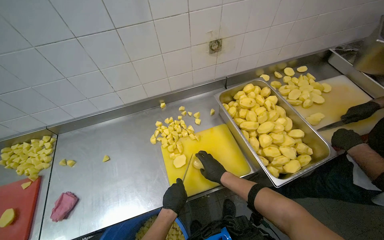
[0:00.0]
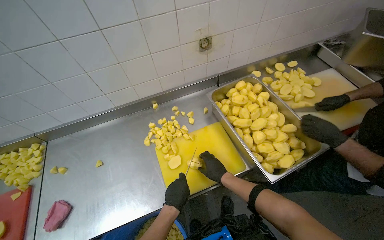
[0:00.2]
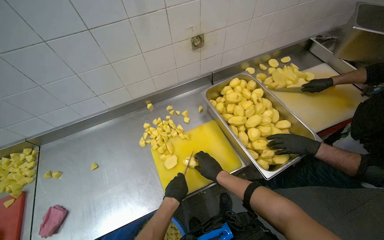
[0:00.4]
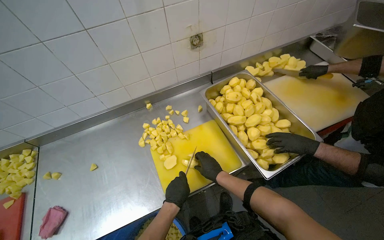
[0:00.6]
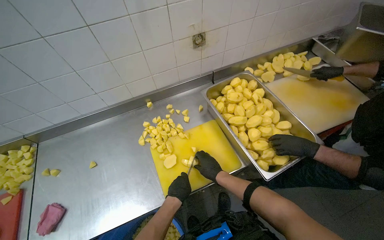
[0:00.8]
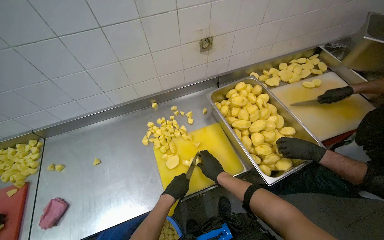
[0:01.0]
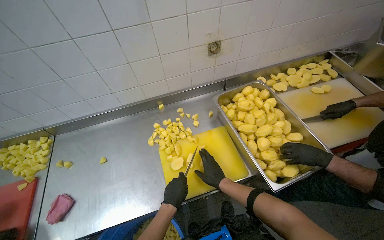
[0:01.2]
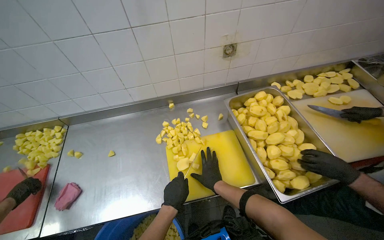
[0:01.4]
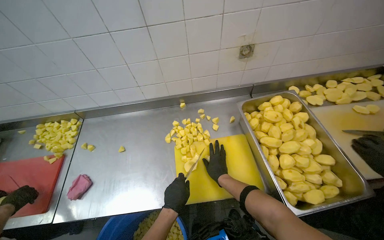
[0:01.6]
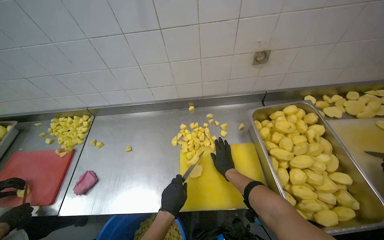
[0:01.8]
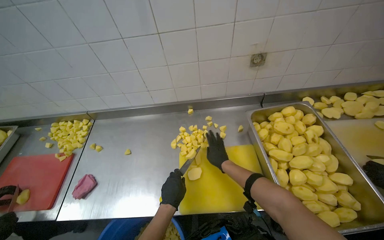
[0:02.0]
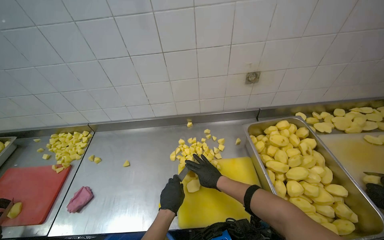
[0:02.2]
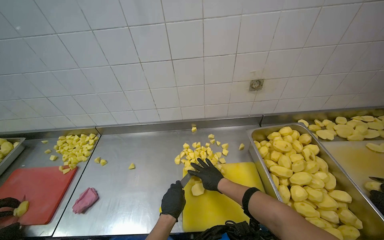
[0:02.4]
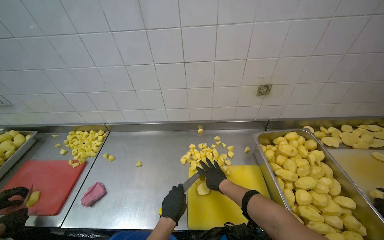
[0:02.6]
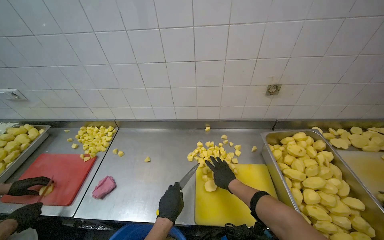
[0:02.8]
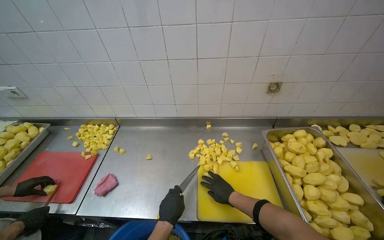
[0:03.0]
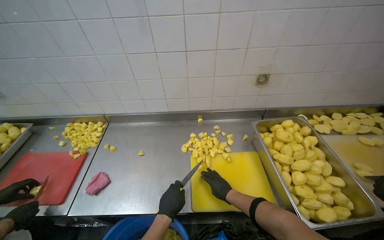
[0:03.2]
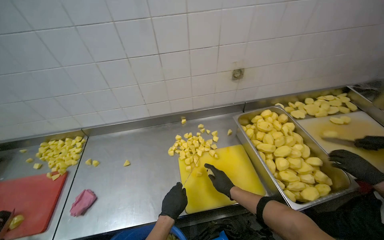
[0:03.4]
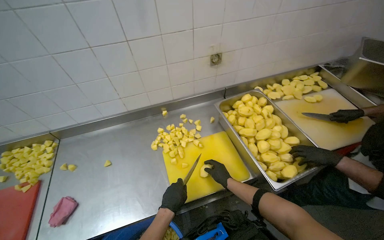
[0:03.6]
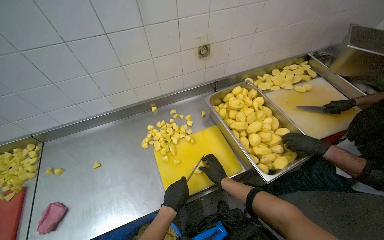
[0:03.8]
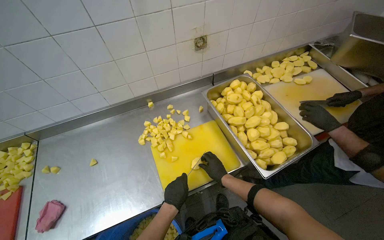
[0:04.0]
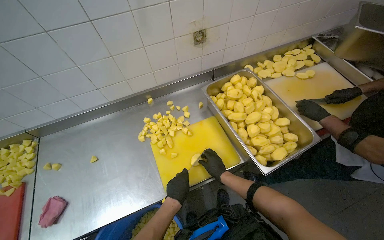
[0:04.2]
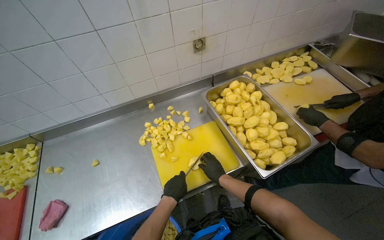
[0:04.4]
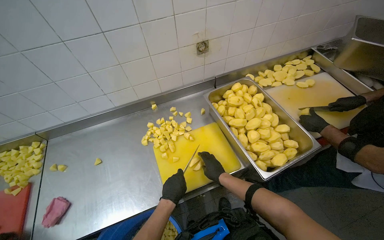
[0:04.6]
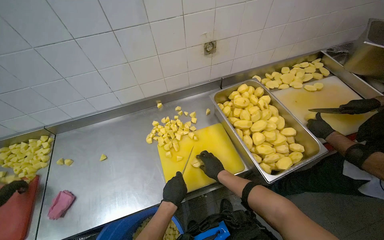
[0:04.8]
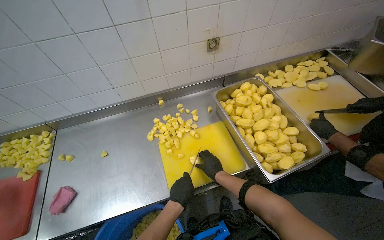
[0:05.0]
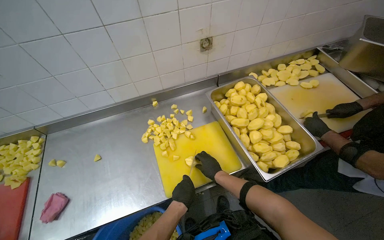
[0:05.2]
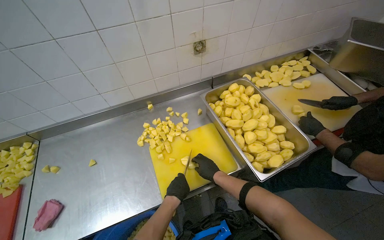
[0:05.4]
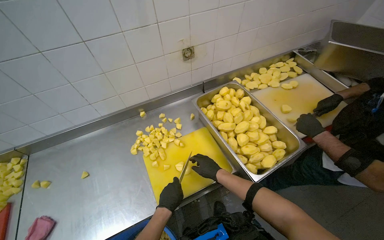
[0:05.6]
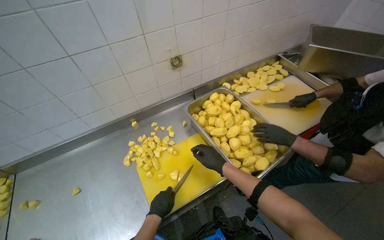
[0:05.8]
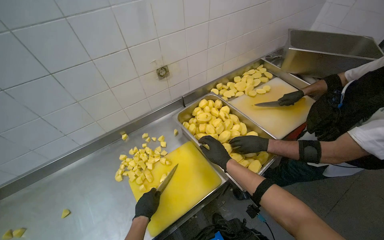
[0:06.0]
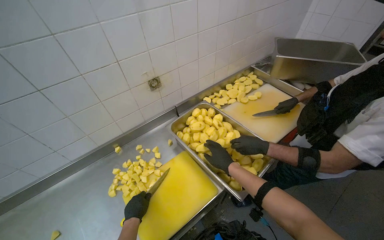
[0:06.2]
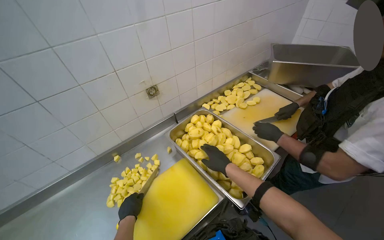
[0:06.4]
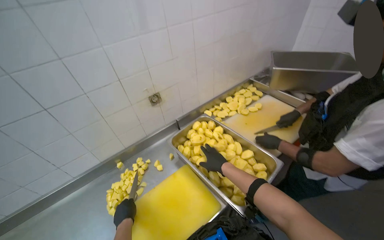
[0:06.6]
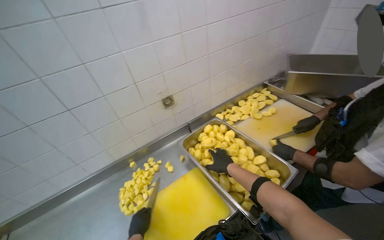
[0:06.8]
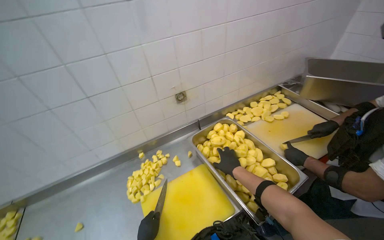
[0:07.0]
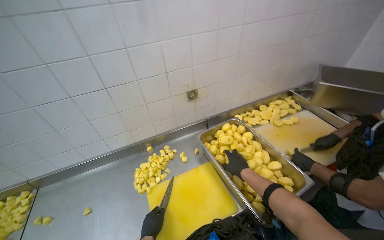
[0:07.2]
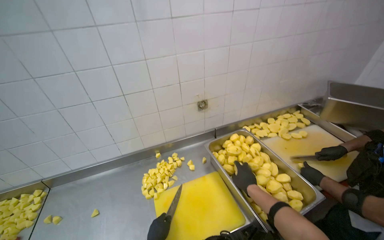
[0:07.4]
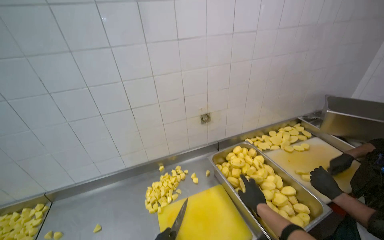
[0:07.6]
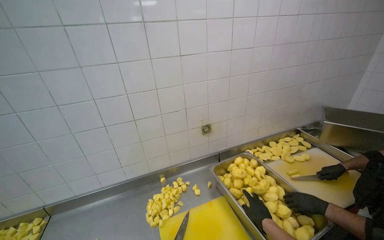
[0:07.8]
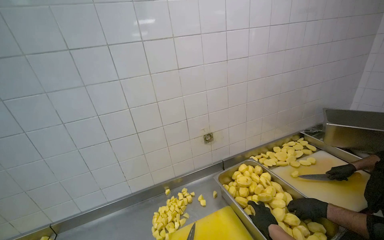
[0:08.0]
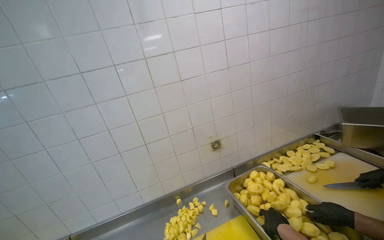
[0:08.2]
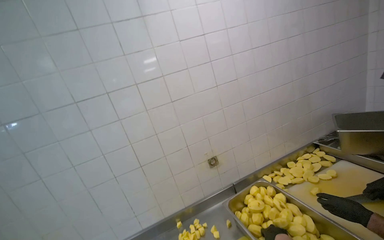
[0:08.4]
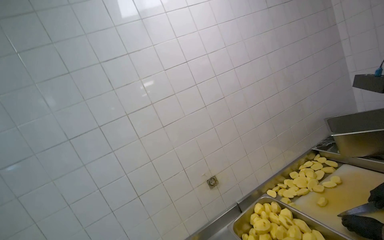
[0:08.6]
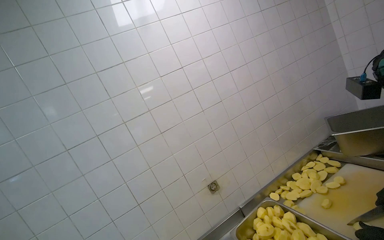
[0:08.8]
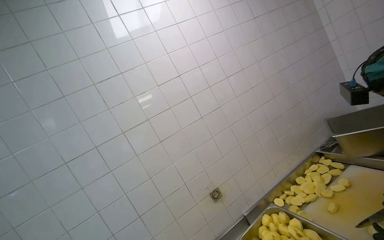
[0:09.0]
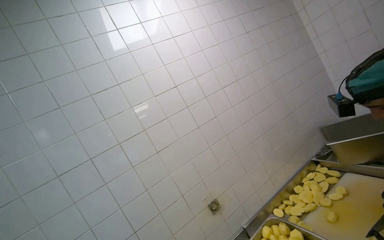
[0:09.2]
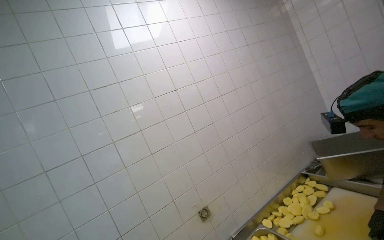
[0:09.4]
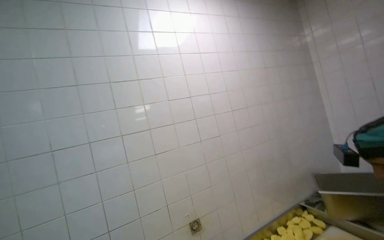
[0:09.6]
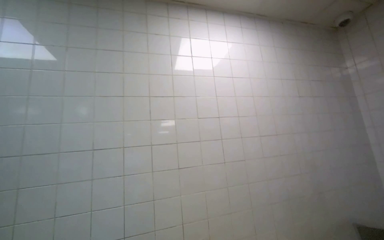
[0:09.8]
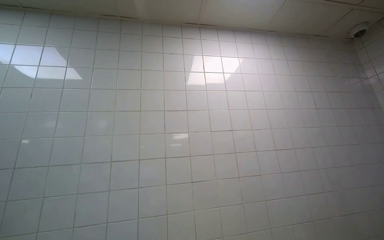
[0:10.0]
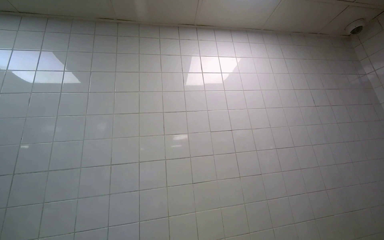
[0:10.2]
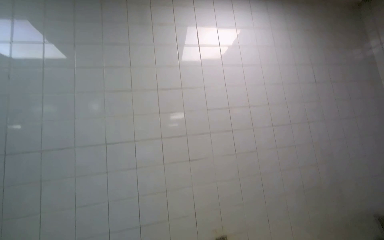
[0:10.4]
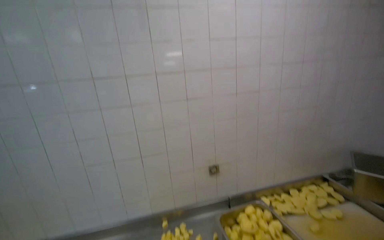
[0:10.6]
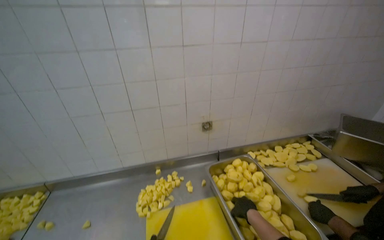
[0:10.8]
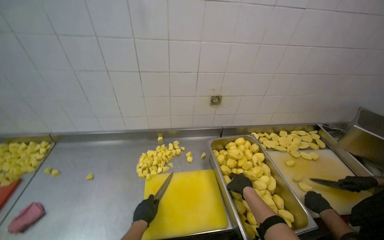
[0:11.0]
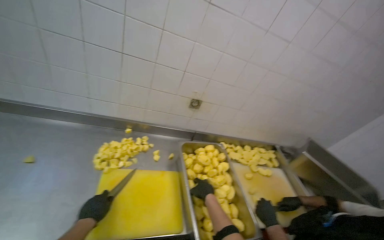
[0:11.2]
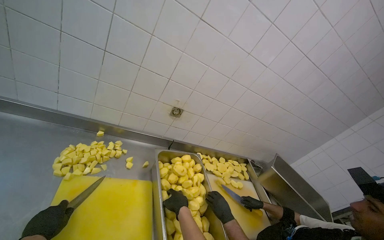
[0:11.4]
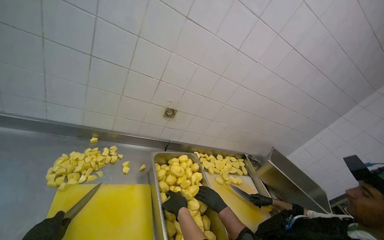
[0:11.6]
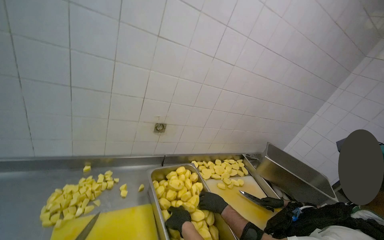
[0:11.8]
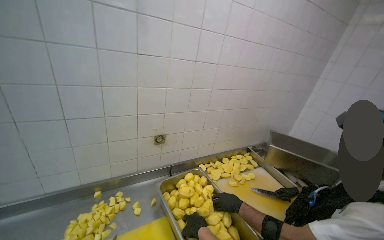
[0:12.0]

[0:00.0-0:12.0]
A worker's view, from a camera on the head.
Job: preparing food.
The whole recording: Cutting potatoes into cubes. The worker continues cutting peeled potatoes into cubes on a yellow cutting board.
0:00.0 to 0:01.6: The hands work in one place, with small movements.
0:03.0 to 0:04.4: The head rotates approximately 25 degrees to the right.
0:04.4 to 0:06.0: The right hand heads up the picture and nearer to the camera, covering roughly 15 cm.
0:06.0 to 0:07.6: The view tilts some 20 degrees upward.
0:07.6 to 0:09.0: The view tips upward by about 25 degrees.
0:09.0 to 0:10.4: The wearer looks approximately 15 degrees further upward.
0:10.4 to 0:12.0: The view pans to the right by about 25 degrees. The wearer looks roughly 45 degrees further downward.

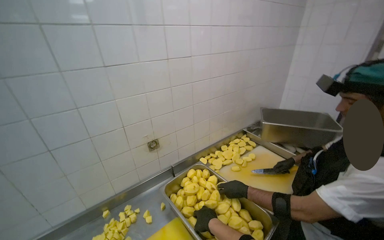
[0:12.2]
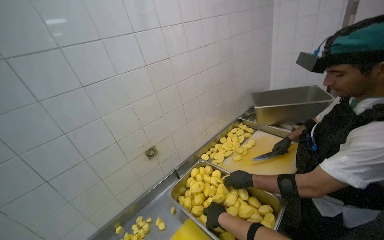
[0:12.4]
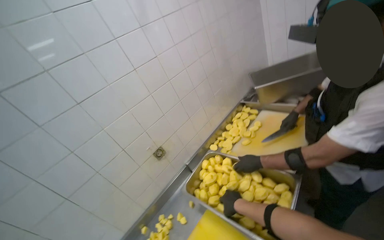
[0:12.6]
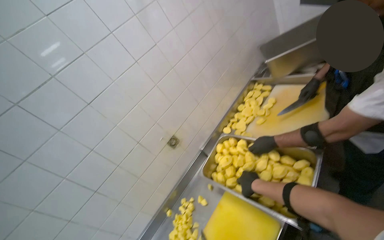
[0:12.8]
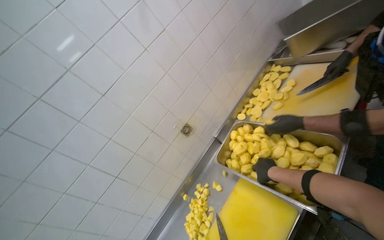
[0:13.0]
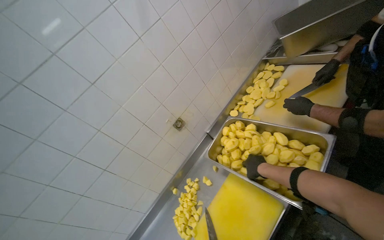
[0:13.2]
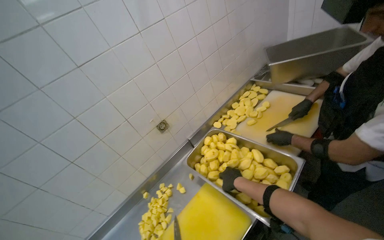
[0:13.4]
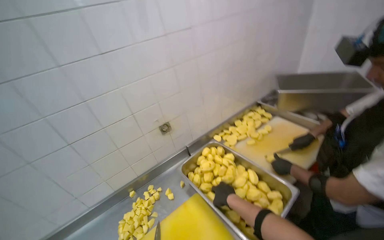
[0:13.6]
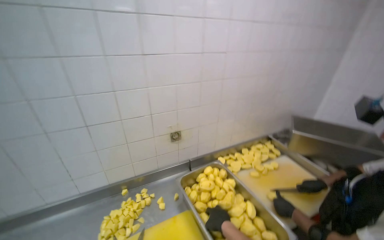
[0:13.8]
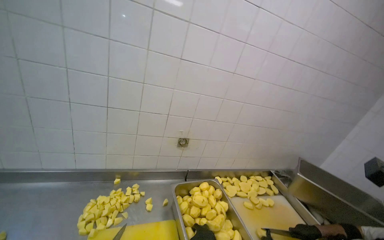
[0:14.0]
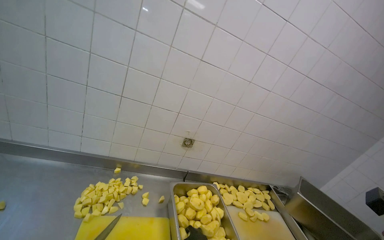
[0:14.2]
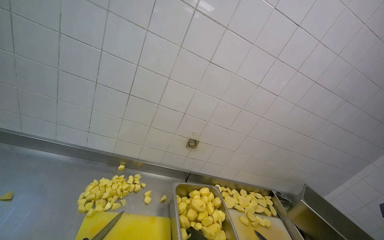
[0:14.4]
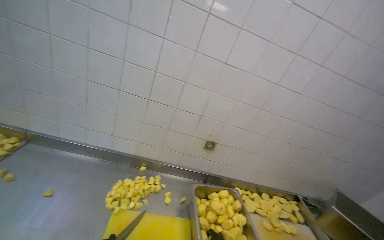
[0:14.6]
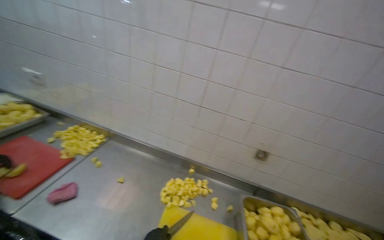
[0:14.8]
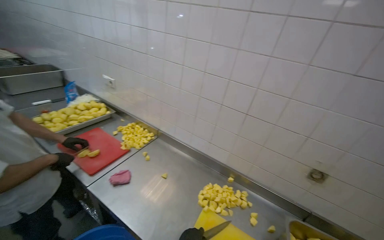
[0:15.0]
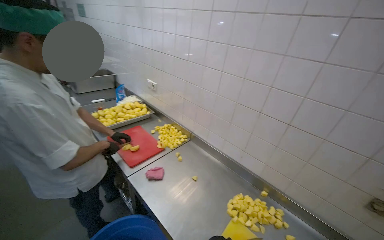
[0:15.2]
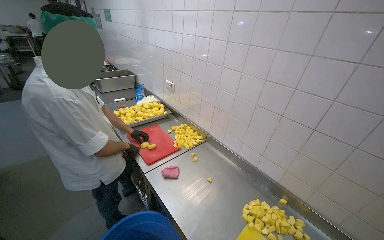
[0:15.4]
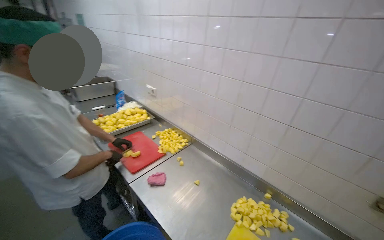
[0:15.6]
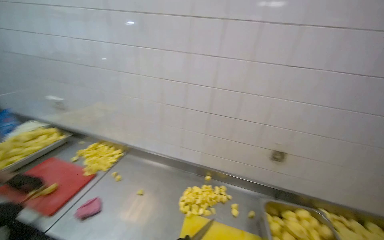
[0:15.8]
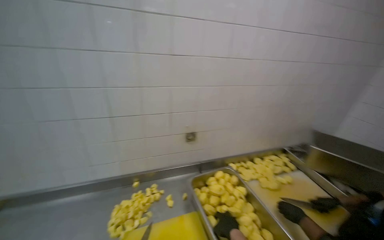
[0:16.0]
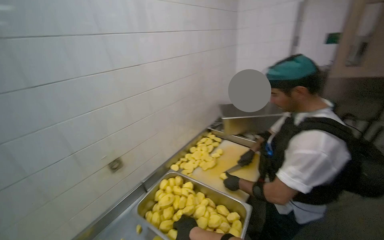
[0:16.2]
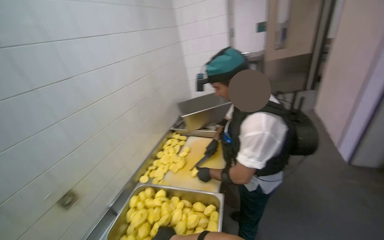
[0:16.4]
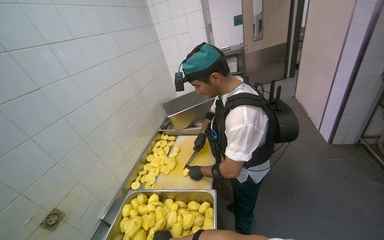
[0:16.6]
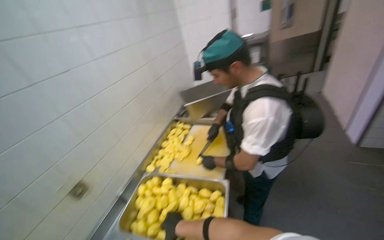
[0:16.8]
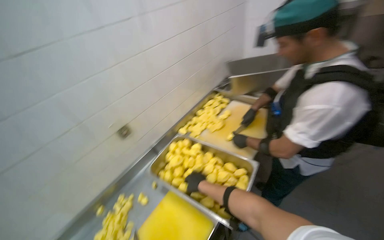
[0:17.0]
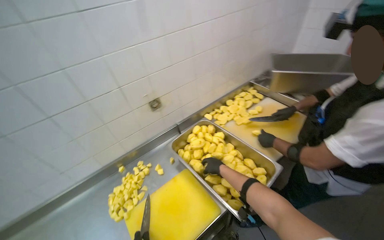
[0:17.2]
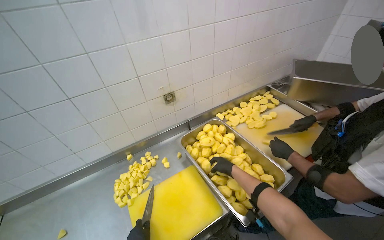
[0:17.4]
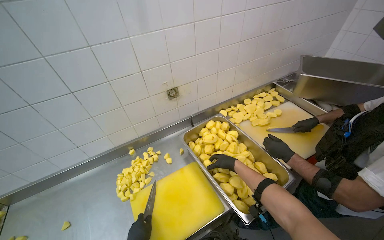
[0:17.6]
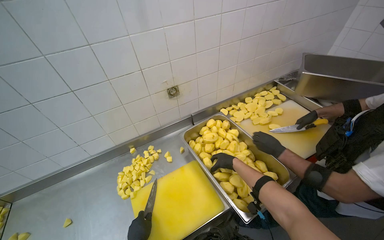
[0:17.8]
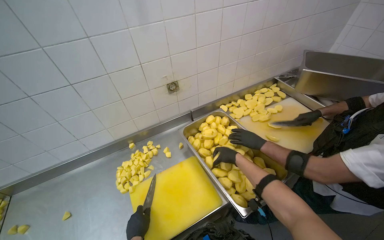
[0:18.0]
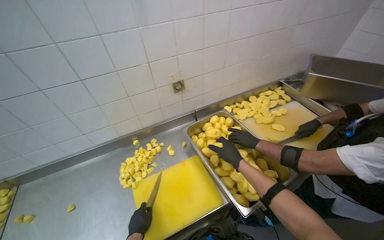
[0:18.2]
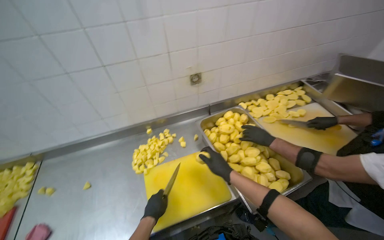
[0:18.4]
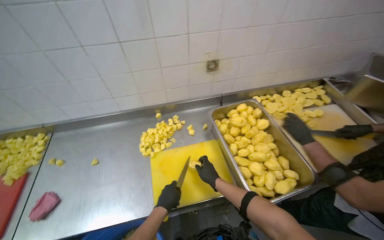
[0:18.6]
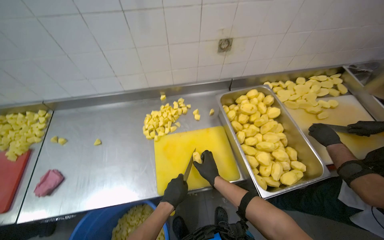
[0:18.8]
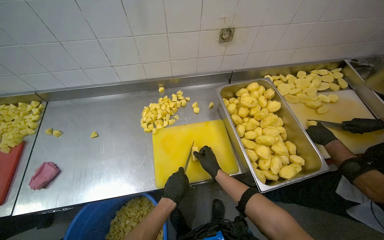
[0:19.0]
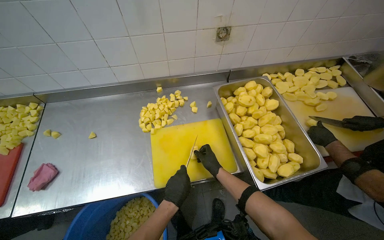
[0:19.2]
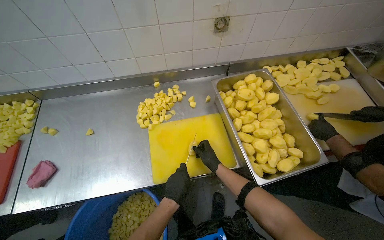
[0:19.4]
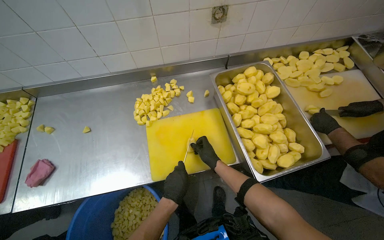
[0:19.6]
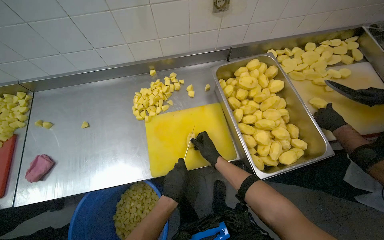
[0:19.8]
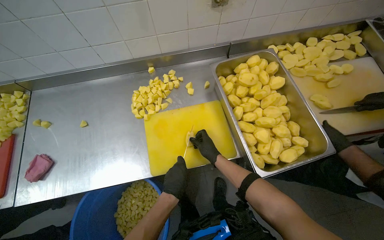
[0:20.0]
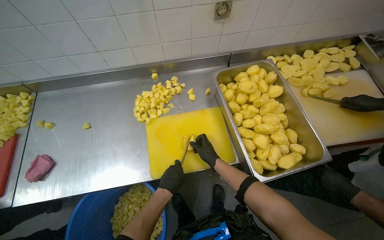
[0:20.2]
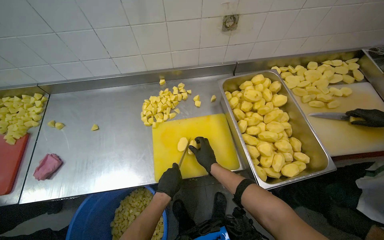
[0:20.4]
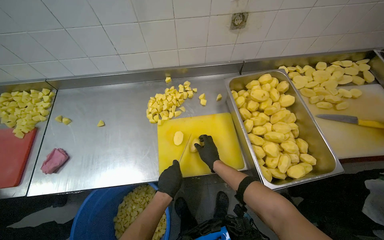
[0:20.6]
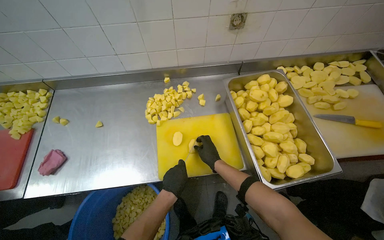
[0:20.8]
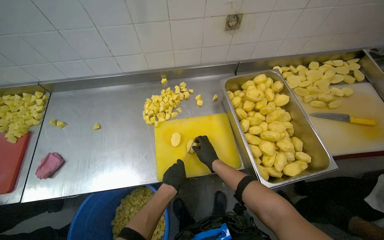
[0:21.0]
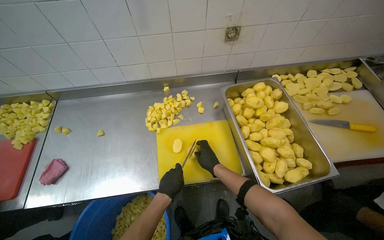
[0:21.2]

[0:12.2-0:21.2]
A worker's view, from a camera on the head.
Job: preparing food.
The whole recording: Cutting potatoes into cubes. The worker continues cutting peeled potatoes into cubes on a yellow cutting board.
0:13.8 to 0:15.2: The wearer looks approximately 70 degrees further to the left. The wearer looks about 15 degrees further upward.
0:15.2 to 0:16.6: The head turns to the right by approximately 120 degrees.
0:16.6 to 0:18.2: The head rotates some 50 degrees to the left. The wearer looks roughly 25 degrees further downward.
0:18.2 to 0:19.8: The view tilts about 20 degrees downward. The right hand travels to the left by approximately 15 cm. Meanwhile the left hand is displaced to the right by some 10 cm.
0:19.8 to 0:21.2: The hands are busy where they are.
